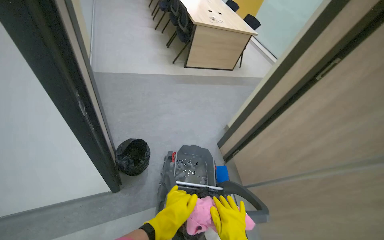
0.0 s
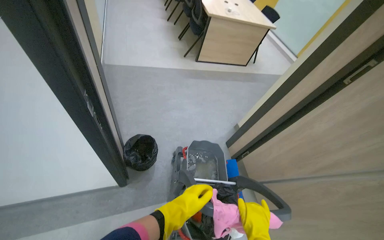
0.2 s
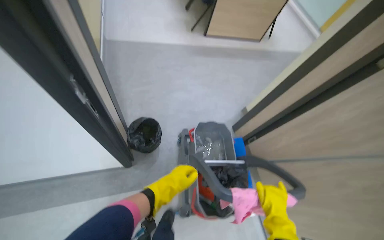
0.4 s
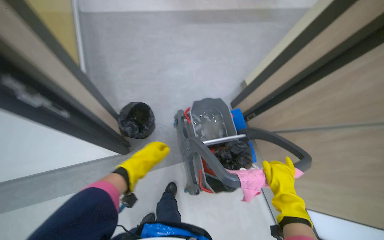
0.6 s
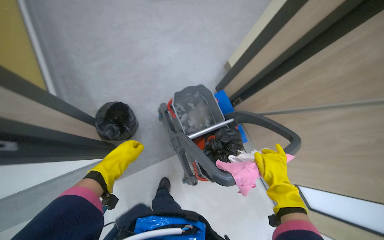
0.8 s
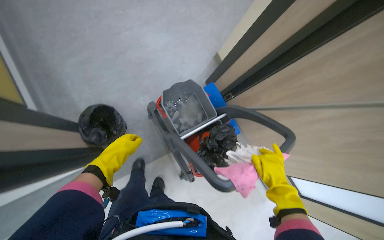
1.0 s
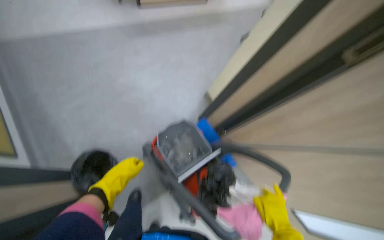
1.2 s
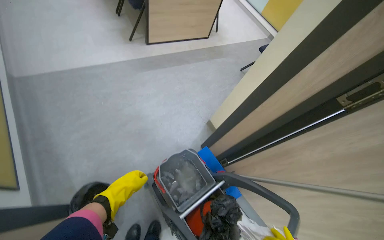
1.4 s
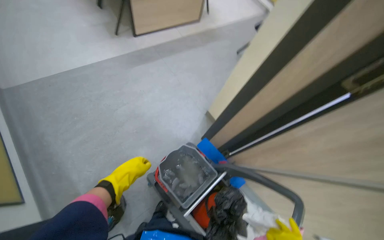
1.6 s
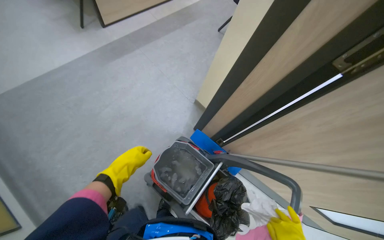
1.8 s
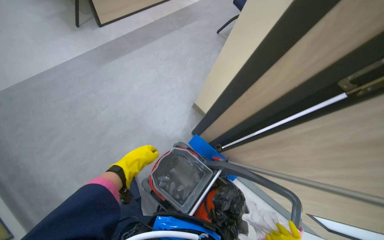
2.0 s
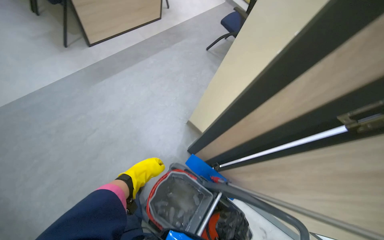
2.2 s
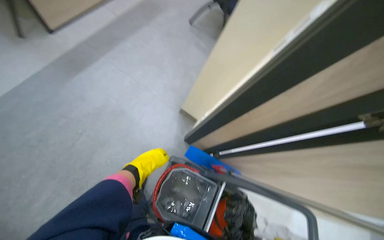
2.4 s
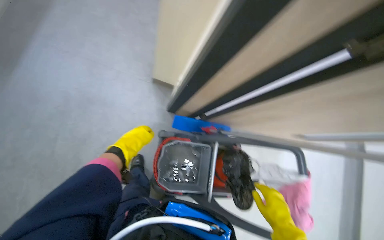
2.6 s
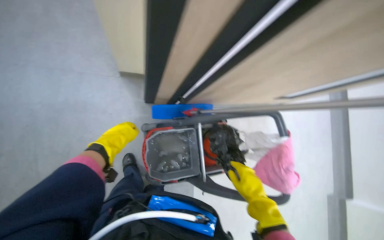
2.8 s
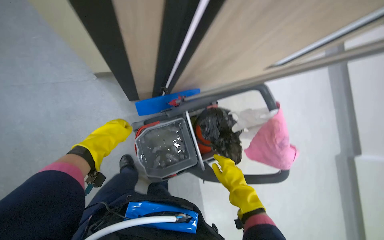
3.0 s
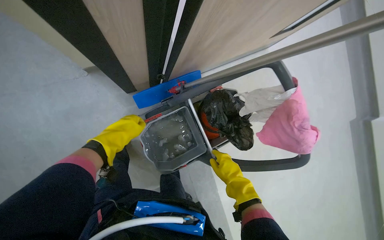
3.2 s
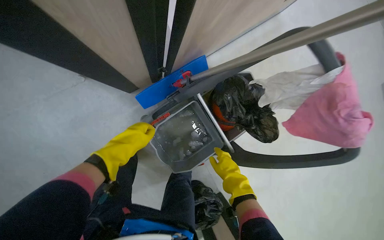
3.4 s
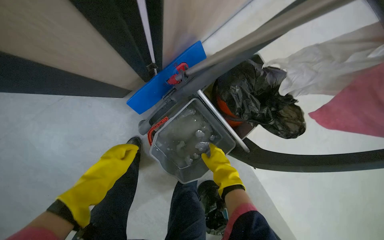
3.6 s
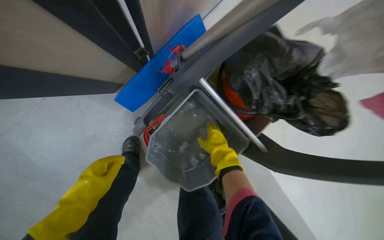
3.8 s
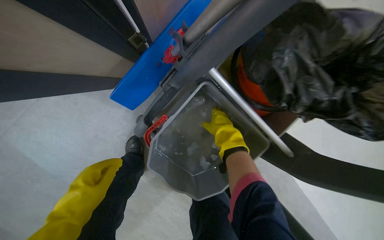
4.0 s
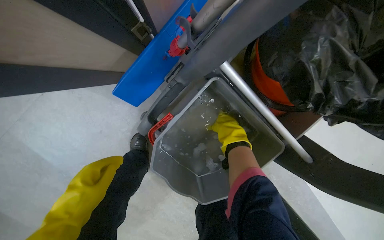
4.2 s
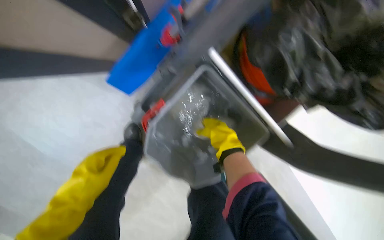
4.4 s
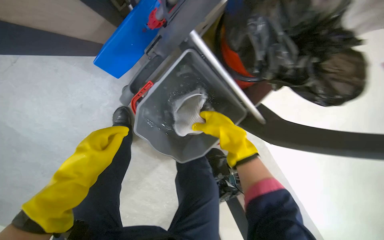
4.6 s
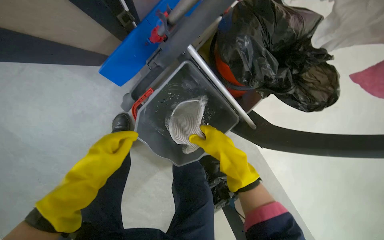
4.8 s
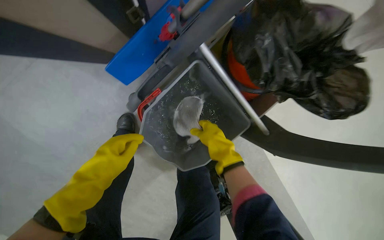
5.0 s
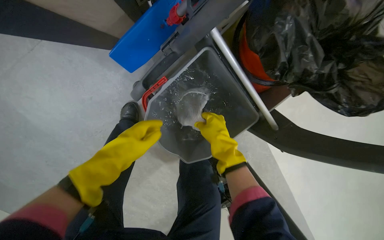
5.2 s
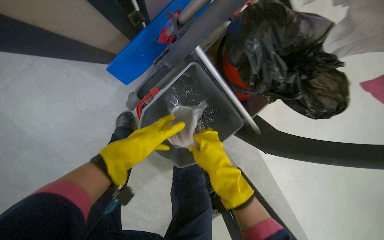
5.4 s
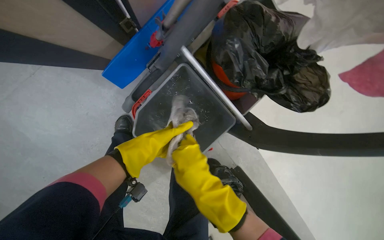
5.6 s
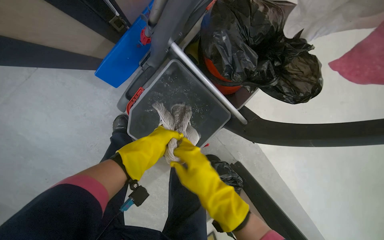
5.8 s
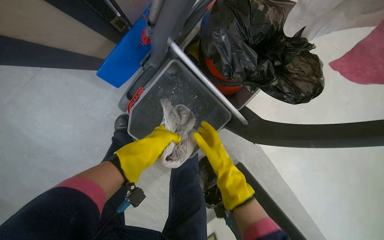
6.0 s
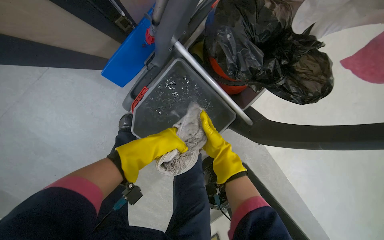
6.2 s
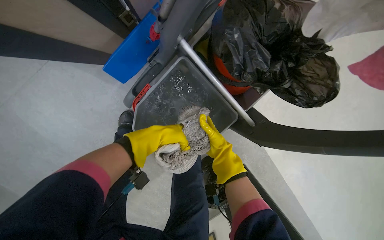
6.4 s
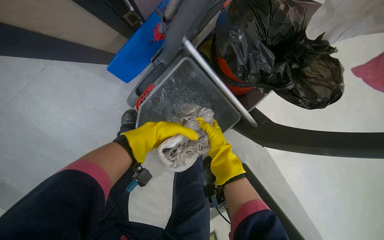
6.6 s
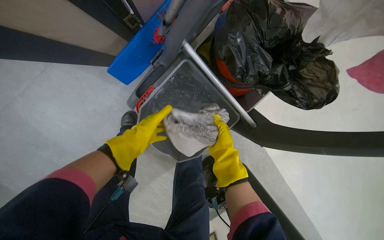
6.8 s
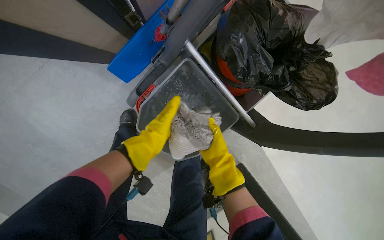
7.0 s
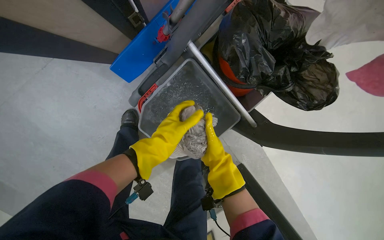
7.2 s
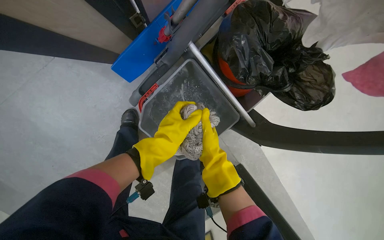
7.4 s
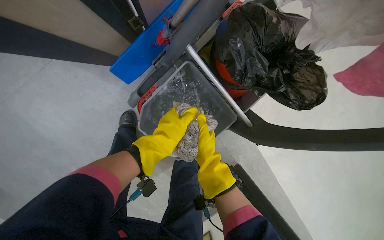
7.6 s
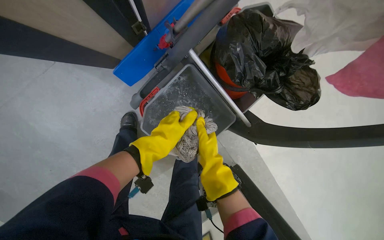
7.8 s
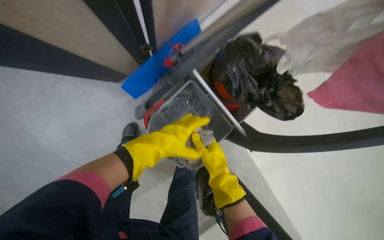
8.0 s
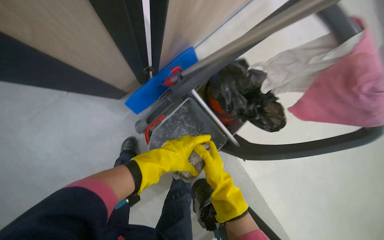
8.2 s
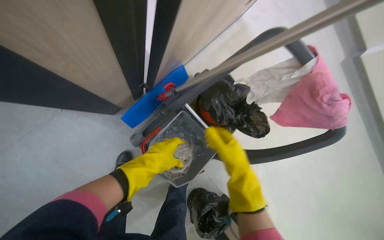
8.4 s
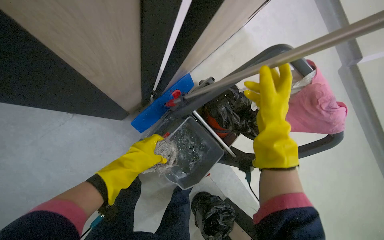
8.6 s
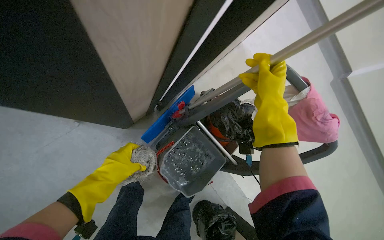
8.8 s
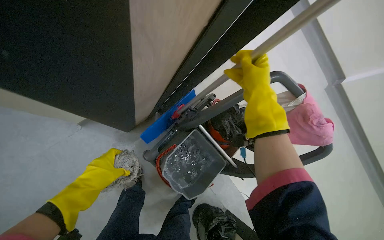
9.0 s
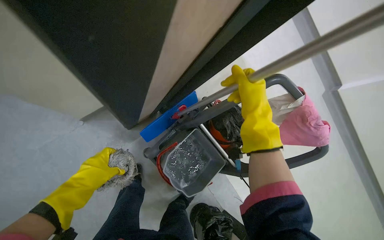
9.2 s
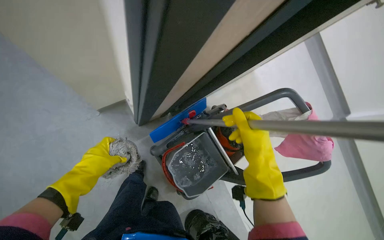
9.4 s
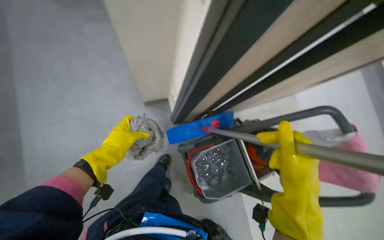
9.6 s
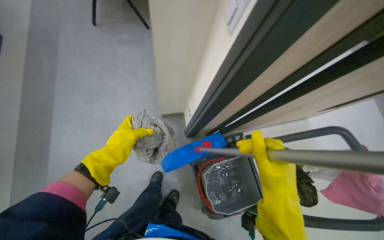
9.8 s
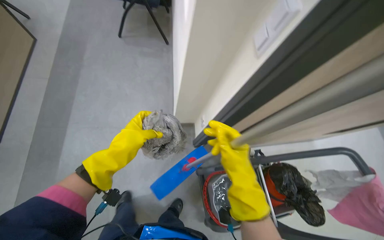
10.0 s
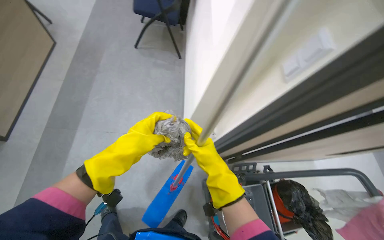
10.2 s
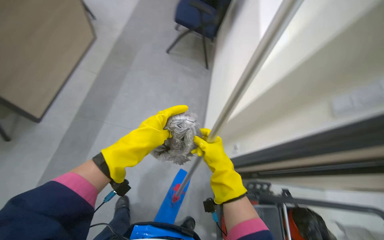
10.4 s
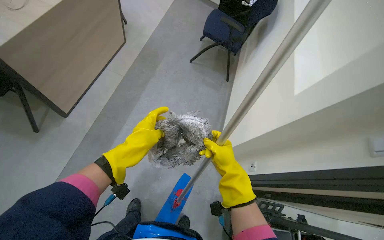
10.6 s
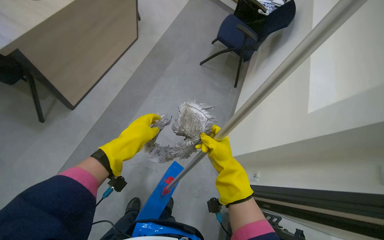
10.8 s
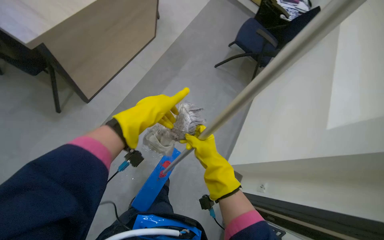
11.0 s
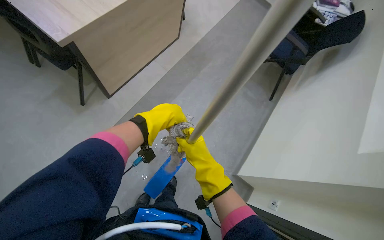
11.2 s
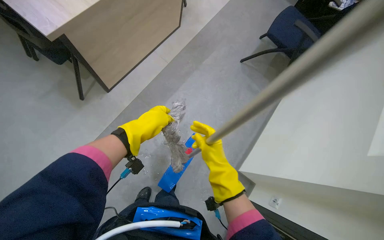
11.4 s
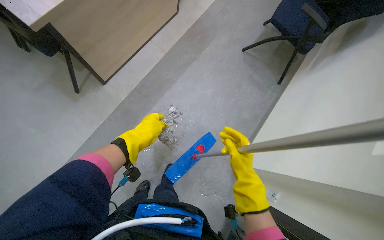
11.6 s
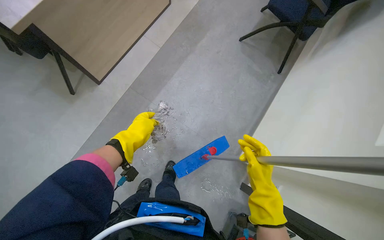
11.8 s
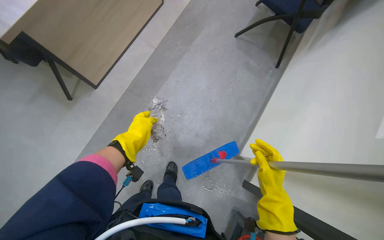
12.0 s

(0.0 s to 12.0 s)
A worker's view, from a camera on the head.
Job: preparing cleaning supplies.
The whole recording: Preparing cleaning tools. The worker organizes the cleaning cart and prepares the mop for use.
0.0 s - 1.6 s: The head travels about 40 cm.
1.6 s - 3.0 s: The wearer looks roughly 60 degrees further to the right. The camera pitches downward, by roughly 40 degrees.
3.0 s - 4.4 s: The camera travels approximately 50 cm. The wearer looks roughly 30 degrees further downward. The scene rotates counterclockwise by approximately 25 degrees.
4.4 s - 6.0 s: The left hand goes roughly 20 cm to the right. Meanwhile the right hand moves down the picture, approximately 20 cm.
7.6 s - 9.0 s: The view tips upward by some 25 degrees. The right hand travels nearer to the camera and up the picture by approximately 60 cm, while the left hand heads to the left, covering about 30 cm.
9.0 s - 10.4 s: The camera travels some 40 cm. The view tips upward by roughly 20 degrees. Everything in view rotates some 35 degrees clockwise.
10.4 s - 12.0 s: The wearer's head swings roughly 30 degrees to the left.

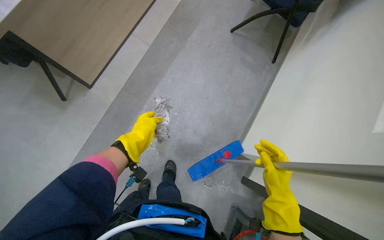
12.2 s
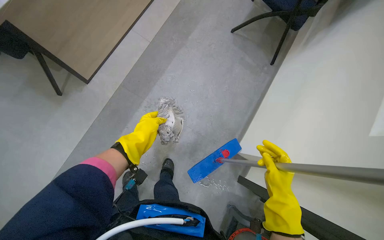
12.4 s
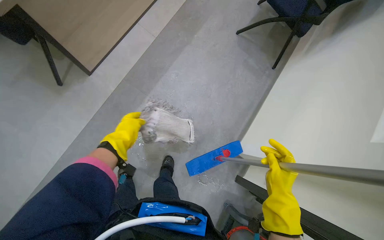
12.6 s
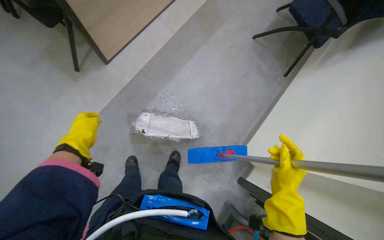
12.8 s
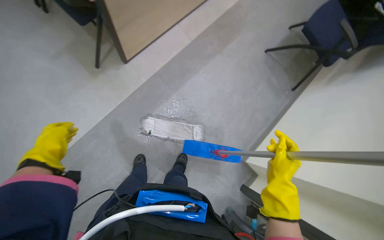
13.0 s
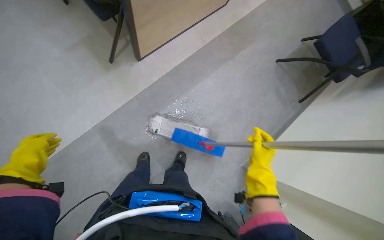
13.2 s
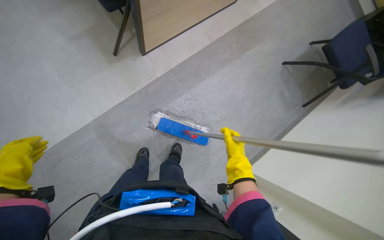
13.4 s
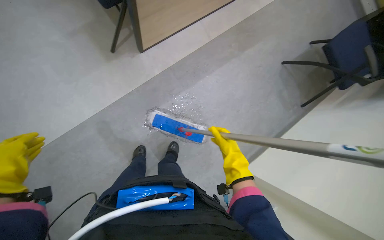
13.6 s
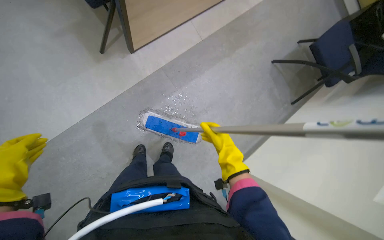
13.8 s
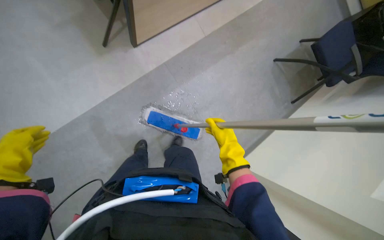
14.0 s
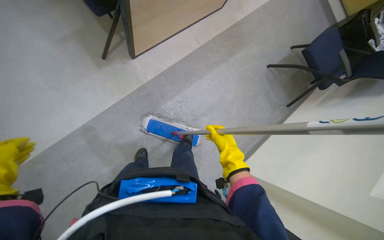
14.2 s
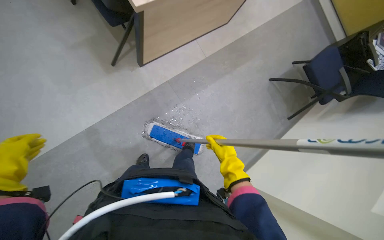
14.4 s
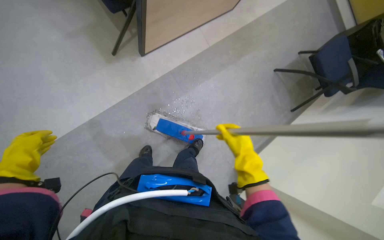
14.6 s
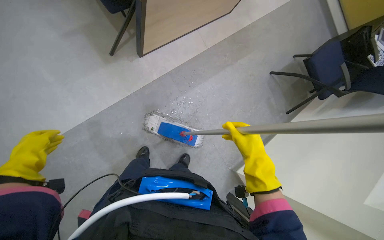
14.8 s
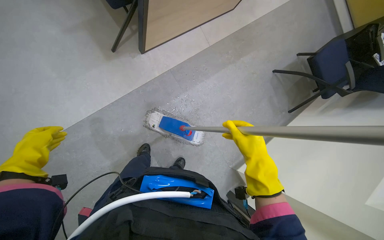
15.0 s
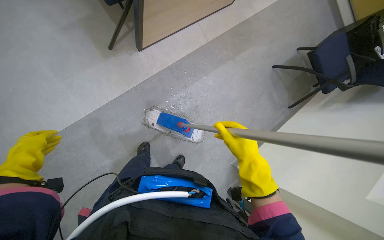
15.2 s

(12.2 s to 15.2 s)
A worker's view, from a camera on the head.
Job: preparing cleaning supplies.
The whole recording: Preparing cleaning tools. The worker organizes the cleaning cart and prepares the mop for use.
12.2 s - 13.8 s: The right hand moves to the left and up the picture, some 30 cm.
13.8 s - 15.2 s: The right hand is displaced nearer to the camera by about 15 cm.

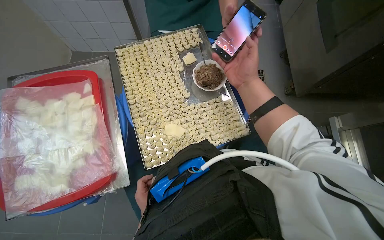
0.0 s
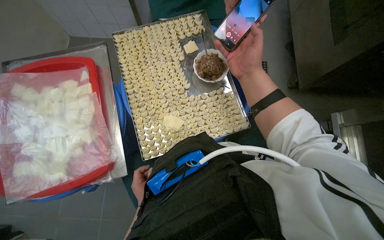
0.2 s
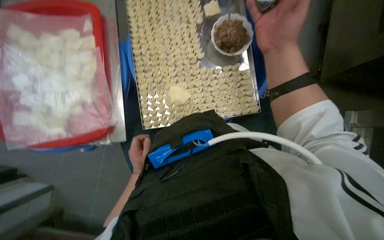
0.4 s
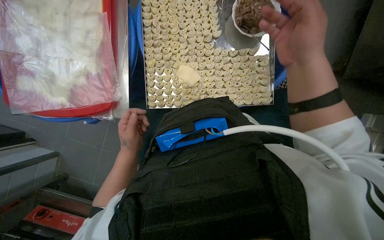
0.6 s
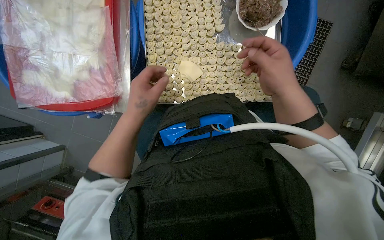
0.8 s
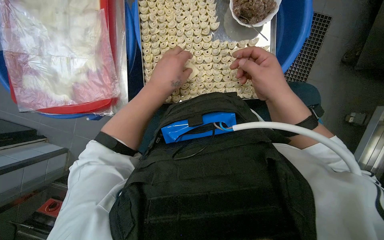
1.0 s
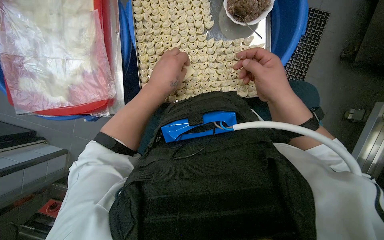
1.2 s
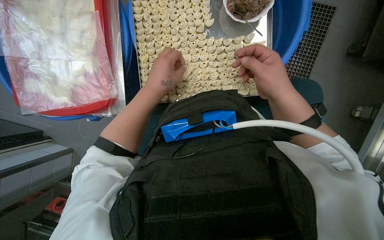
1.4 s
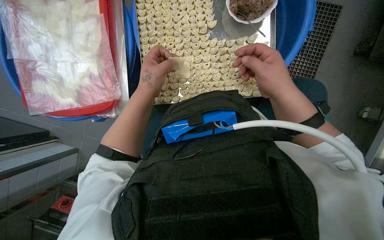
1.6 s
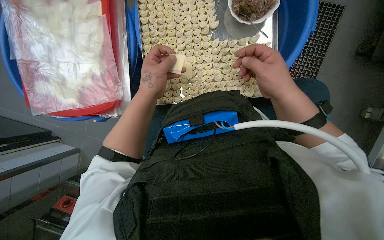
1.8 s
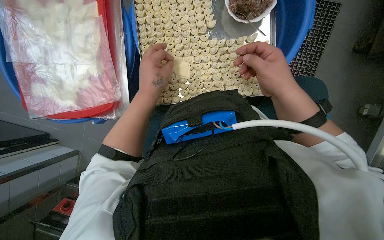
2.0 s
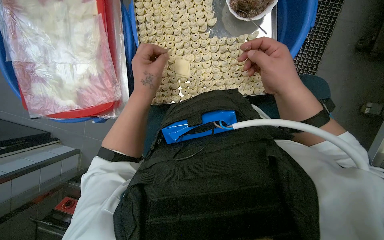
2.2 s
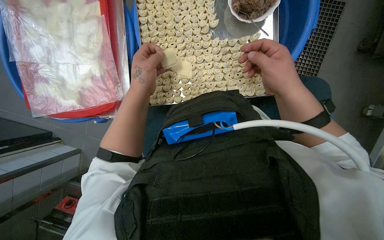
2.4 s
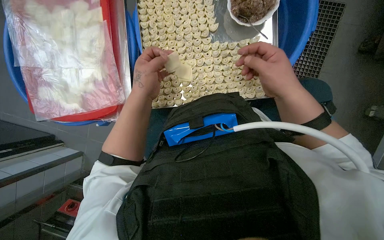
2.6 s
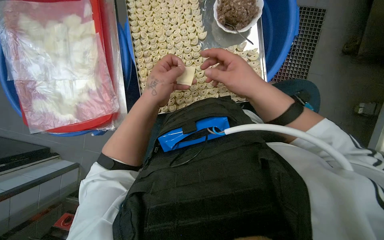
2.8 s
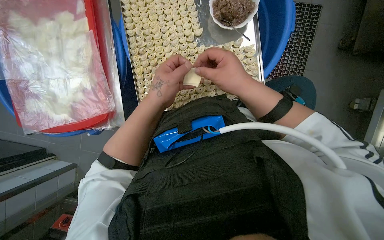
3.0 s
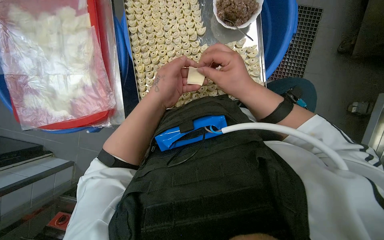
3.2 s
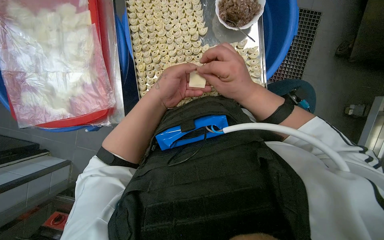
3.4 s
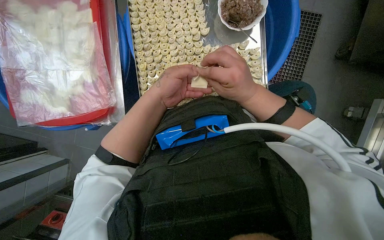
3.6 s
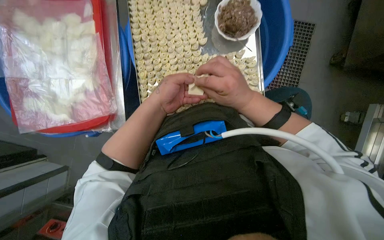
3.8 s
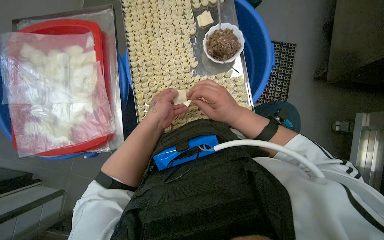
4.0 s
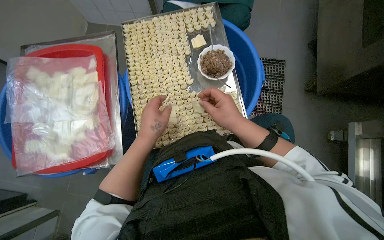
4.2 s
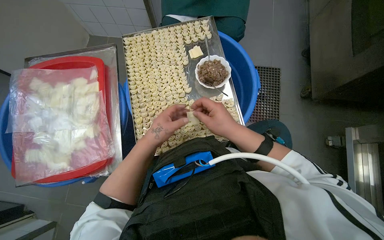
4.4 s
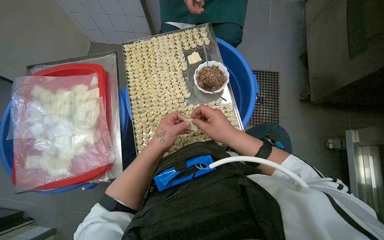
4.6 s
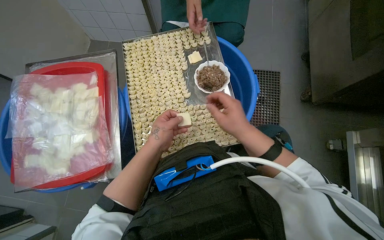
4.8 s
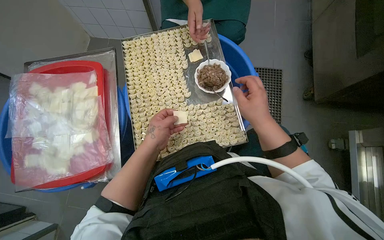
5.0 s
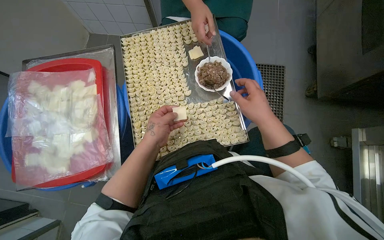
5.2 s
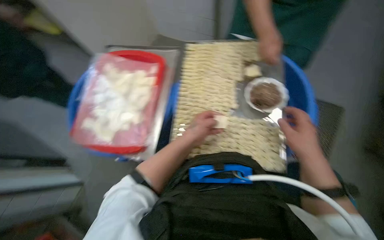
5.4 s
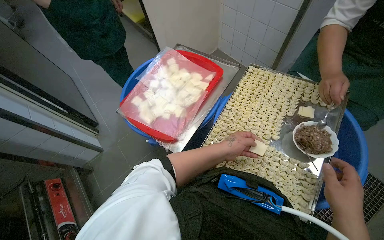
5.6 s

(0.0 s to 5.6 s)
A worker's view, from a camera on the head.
Job: preparing food.
The whole recording: Making dumplings with meat filling. The worker picks up dough, fills it with meat, folds it, and places the finished dumpling on a tray.
0.0 s - 1.4 s: The view tilts about 20 degrees downward.
1.4 s - 2.8 s: The hands are busy where they are.
2.8 s - 4.2 s: The camera pitches upward, by roughly 15 degrees.
4.2 s - 5.6 s: The head rotates some 45 degrees to the left.
